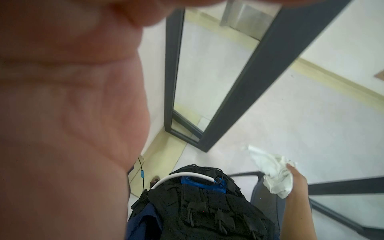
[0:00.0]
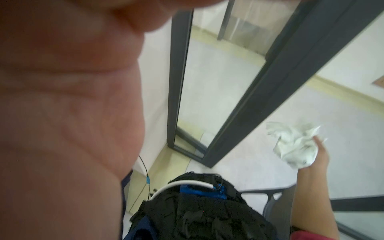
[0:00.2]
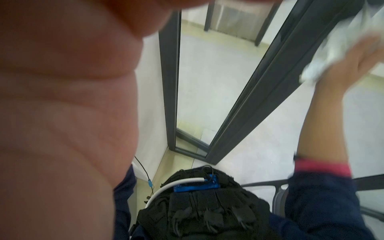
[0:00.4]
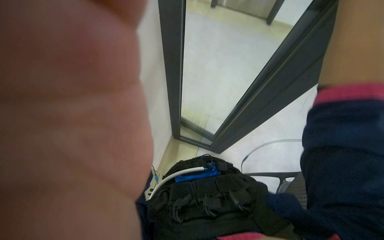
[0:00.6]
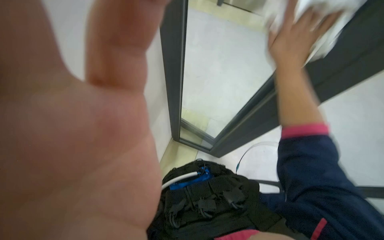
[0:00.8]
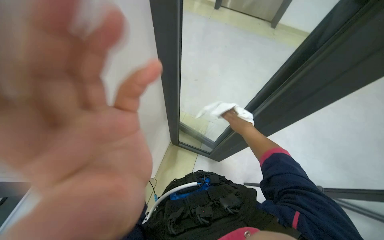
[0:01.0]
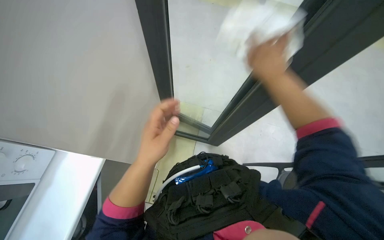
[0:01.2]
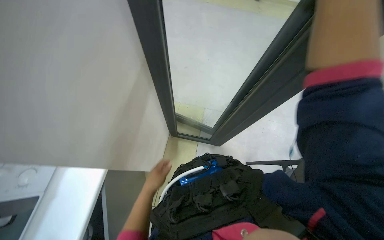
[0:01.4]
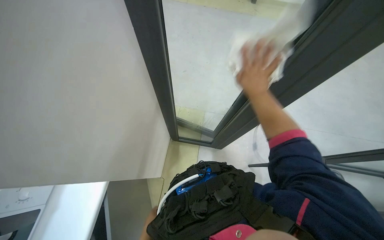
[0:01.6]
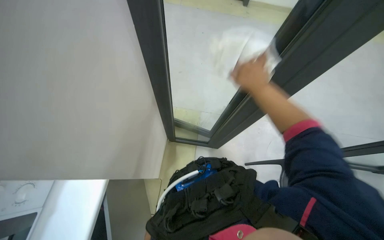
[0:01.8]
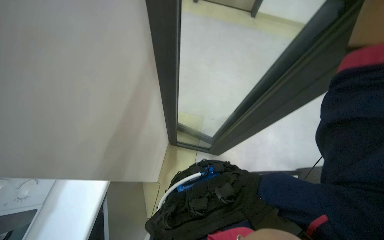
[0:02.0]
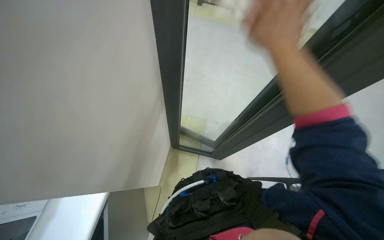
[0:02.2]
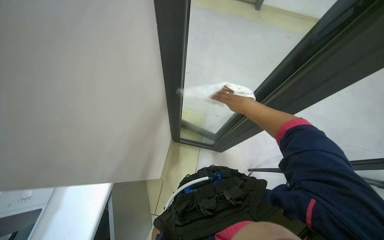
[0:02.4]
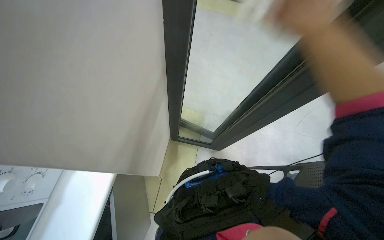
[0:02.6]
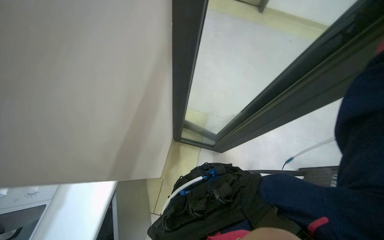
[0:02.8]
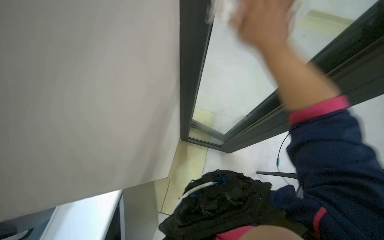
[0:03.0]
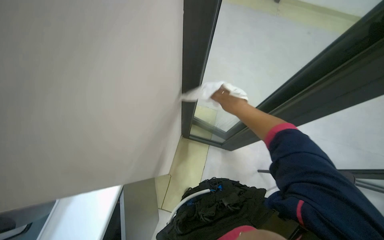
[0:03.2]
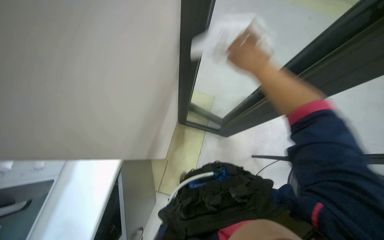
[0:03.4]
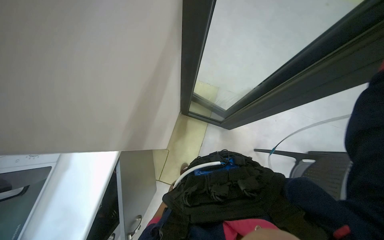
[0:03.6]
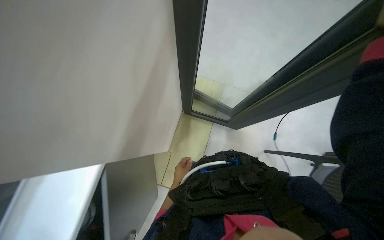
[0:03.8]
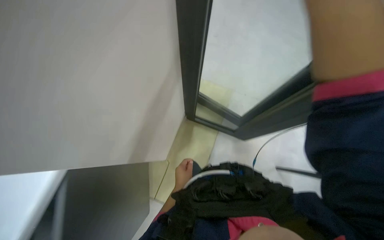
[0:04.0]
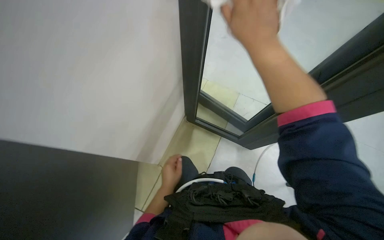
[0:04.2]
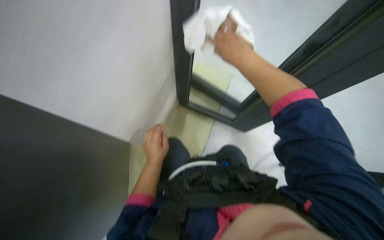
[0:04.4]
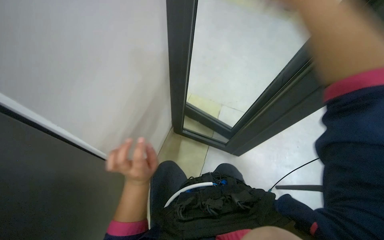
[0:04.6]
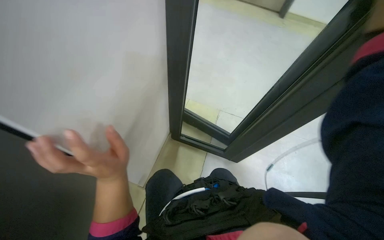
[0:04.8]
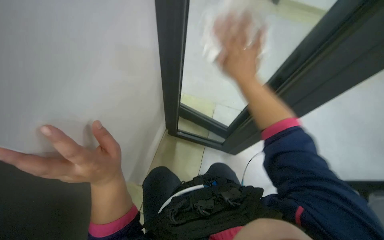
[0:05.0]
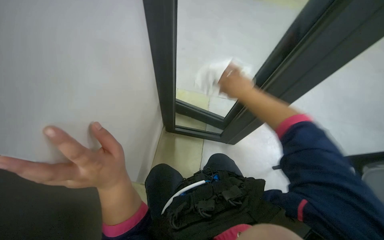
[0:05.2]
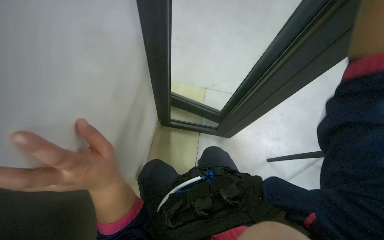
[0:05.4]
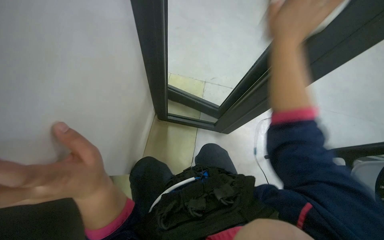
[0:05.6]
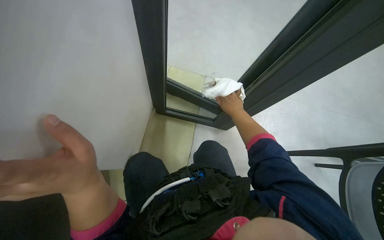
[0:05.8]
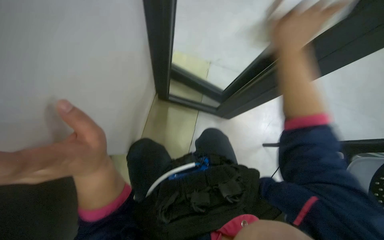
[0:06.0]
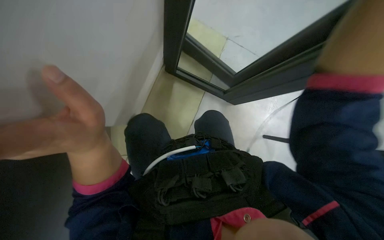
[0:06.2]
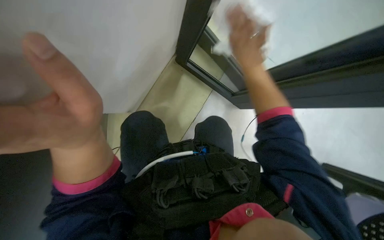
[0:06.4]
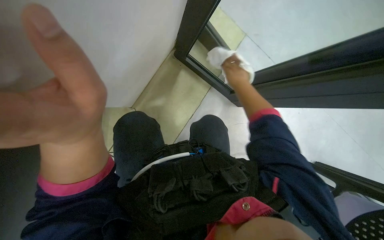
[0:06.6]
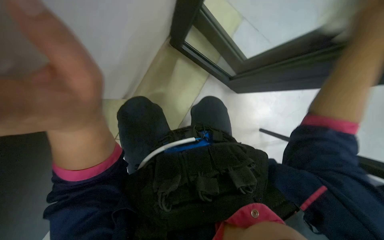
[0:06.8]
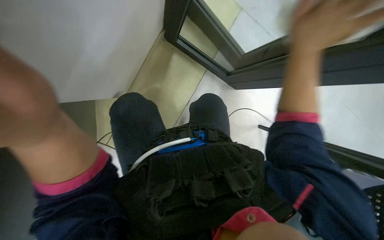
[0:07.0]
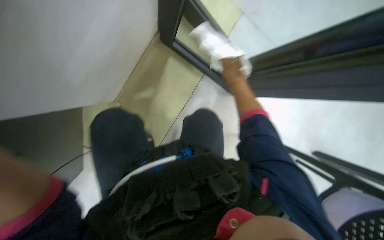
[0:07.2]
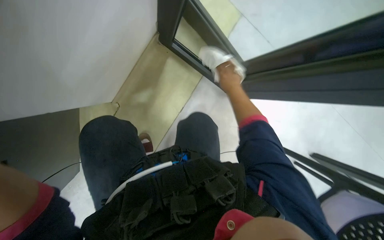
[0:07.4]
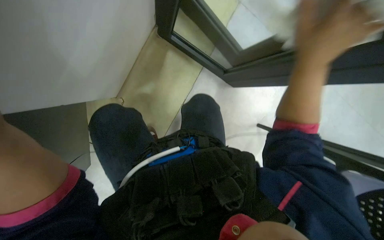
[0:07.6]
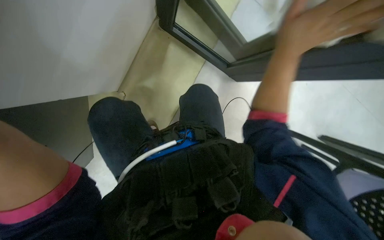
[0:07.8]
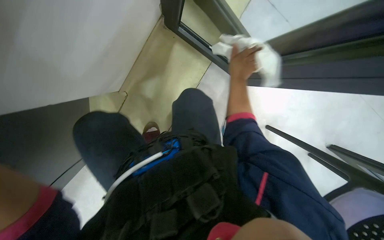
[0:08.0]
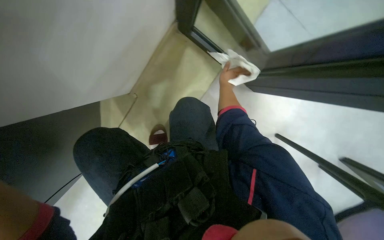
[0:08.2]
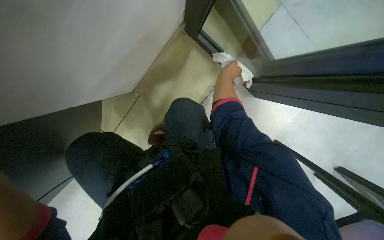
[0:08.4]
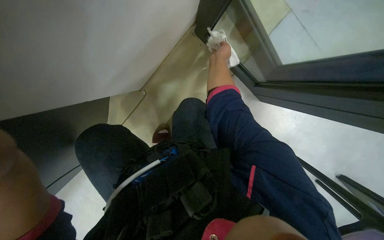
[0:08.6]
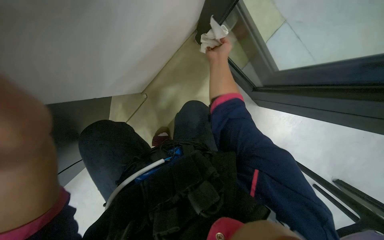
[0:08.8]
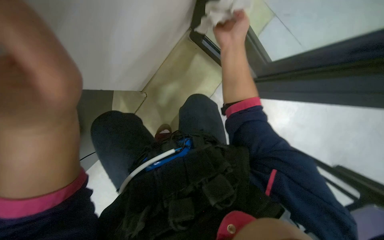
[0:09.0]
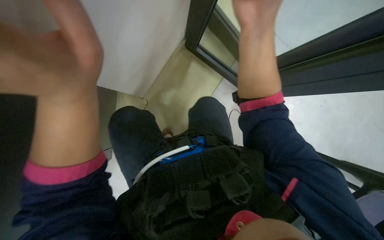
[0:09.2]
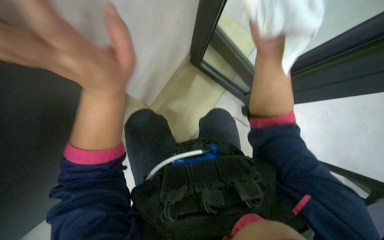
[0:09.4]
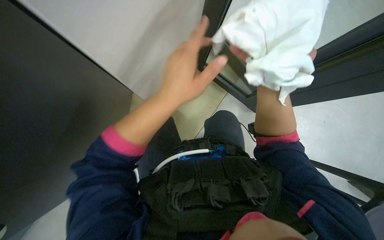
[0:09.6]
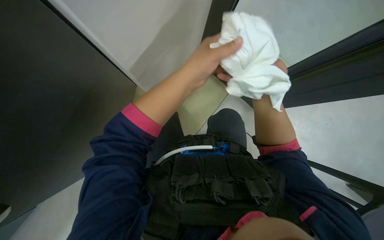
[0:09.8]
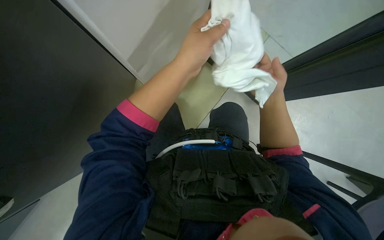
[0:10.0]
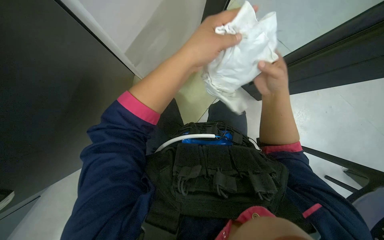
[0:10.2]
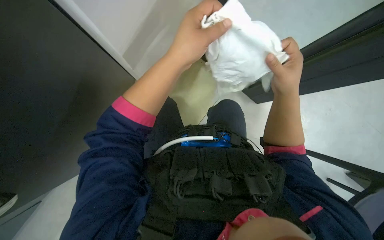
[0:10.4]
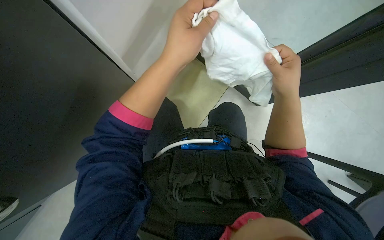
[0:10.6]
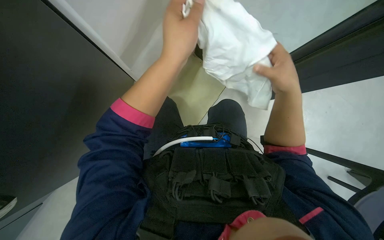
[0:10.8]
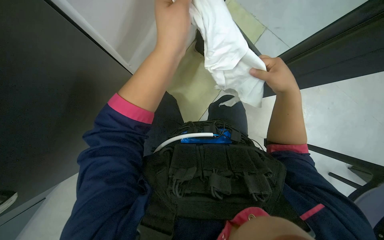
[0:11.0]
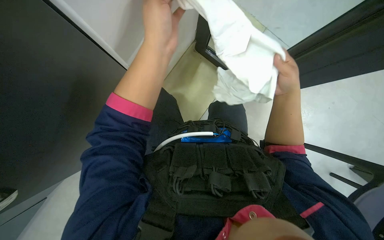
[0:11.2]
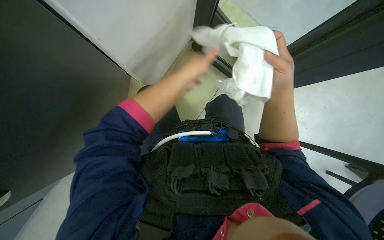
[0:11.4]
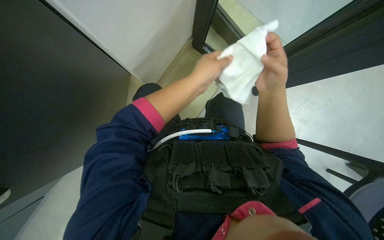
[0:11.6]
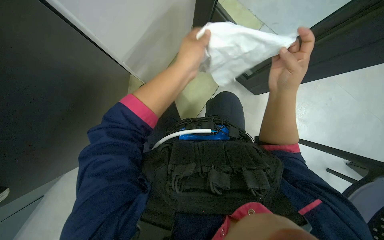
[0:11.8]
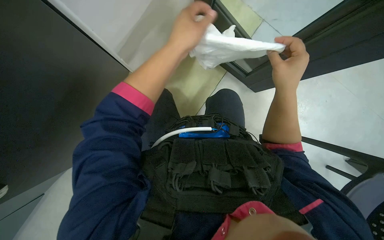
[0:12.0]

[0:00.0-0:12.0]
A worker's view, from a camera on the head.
Job: cleaning windows.
The whole recording: Cleaning glass partition. The worker wrings a cloth, then uses it and a spray bottle to clean the glass partition and nearby chairs.
0:00.0 to 0:01.6: Everything in view rotates some 40 degrees counterclockwise.
0:01.6 to 0:03.0: The right hand heads nearer to the camera and to the left, covering some 15 cm.
0:03.0 to 0:04.4: The camera travels about 40 cm.
0:04.4 to 0:06.0: The wearer looks approximately 15 degrees further downward. The left hand moves nearer to the camera, about 20 cm.
0:06.0 to 0:07.6: The wearer looks some 15 degrees further downward.
0:07.6 to 0:09.0: The right hand travels to the left and up the picture by approximately 15 cm, and travels farther from the camera and back again, about 20 cm each way.
0:09.0 to 0:10.4: The view tilts some 25 degrees downward. The right hand heads down the picture, covering about 15 cm.

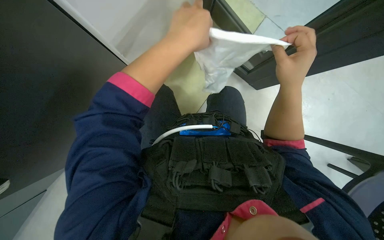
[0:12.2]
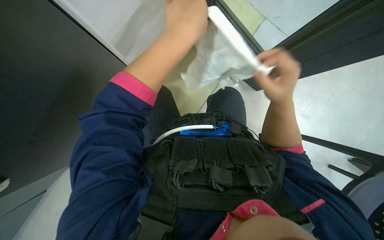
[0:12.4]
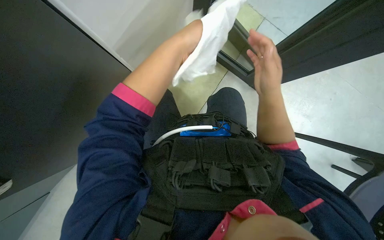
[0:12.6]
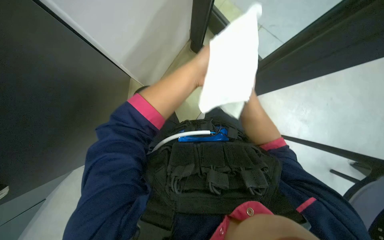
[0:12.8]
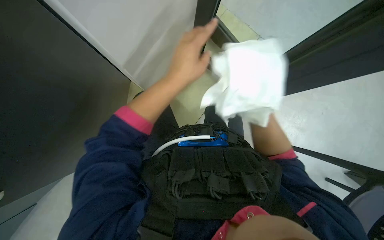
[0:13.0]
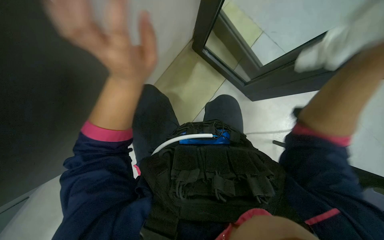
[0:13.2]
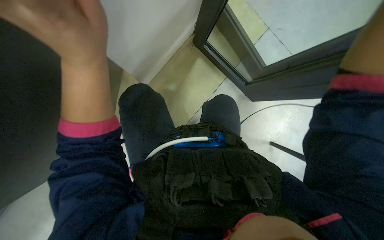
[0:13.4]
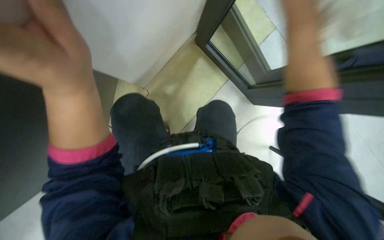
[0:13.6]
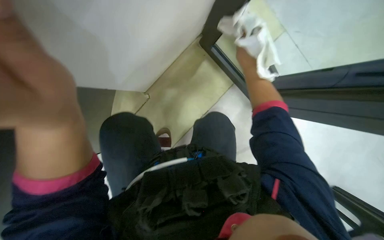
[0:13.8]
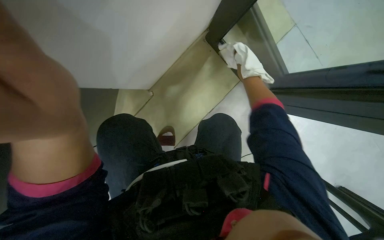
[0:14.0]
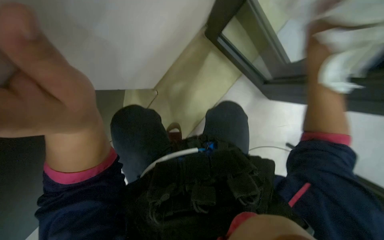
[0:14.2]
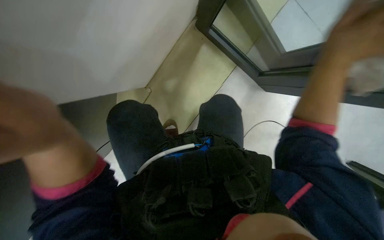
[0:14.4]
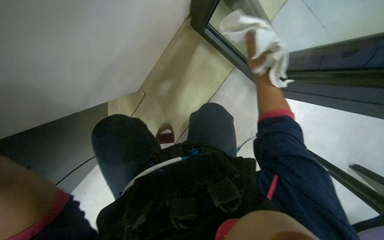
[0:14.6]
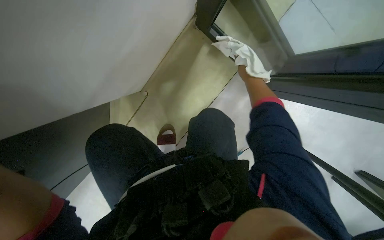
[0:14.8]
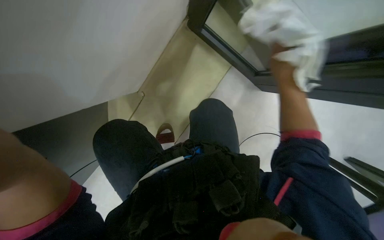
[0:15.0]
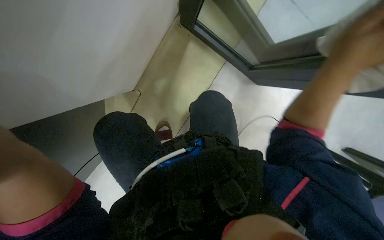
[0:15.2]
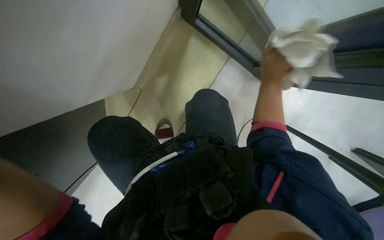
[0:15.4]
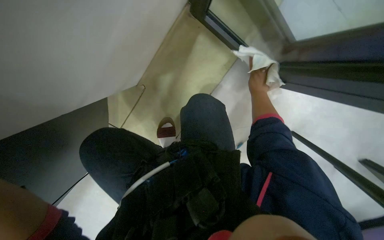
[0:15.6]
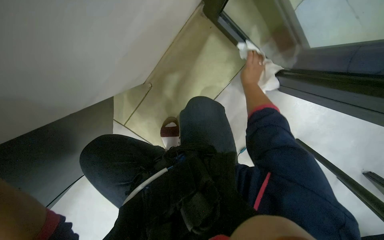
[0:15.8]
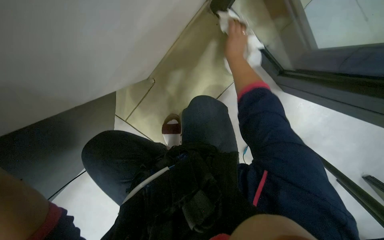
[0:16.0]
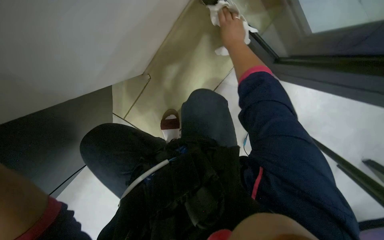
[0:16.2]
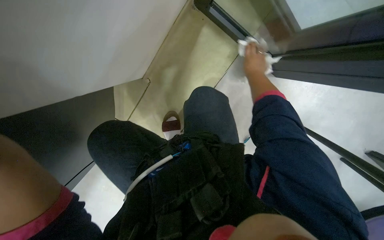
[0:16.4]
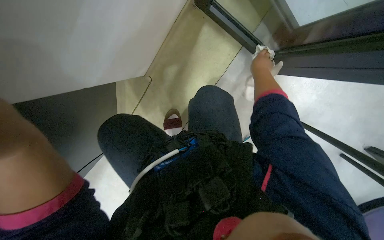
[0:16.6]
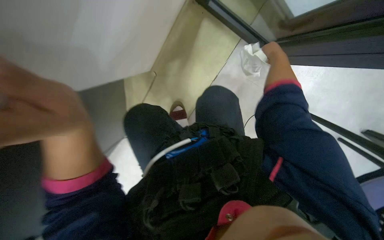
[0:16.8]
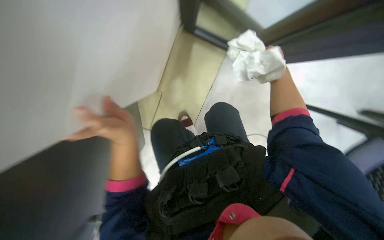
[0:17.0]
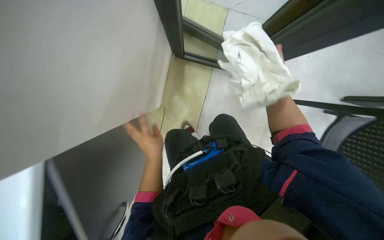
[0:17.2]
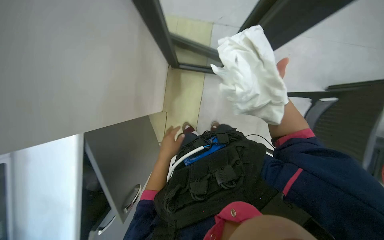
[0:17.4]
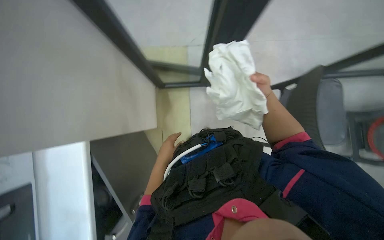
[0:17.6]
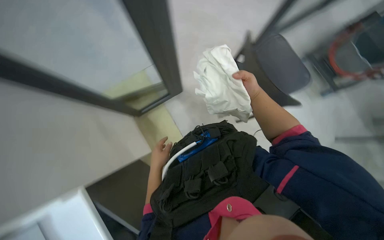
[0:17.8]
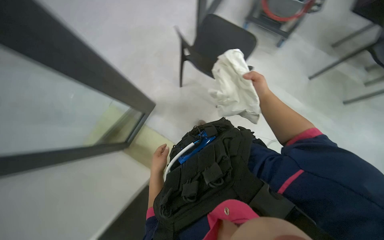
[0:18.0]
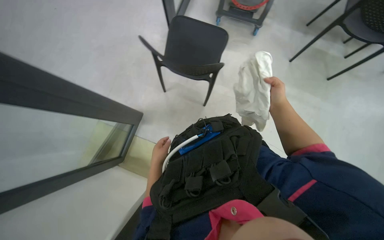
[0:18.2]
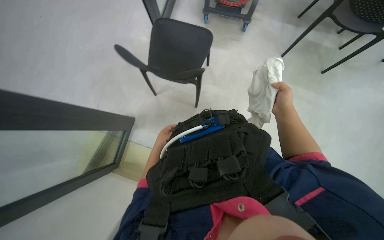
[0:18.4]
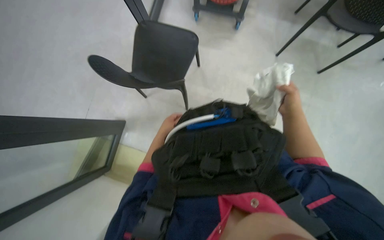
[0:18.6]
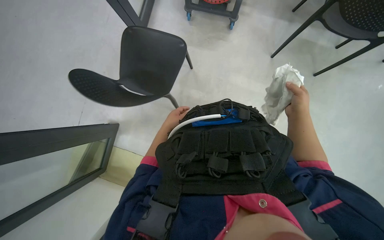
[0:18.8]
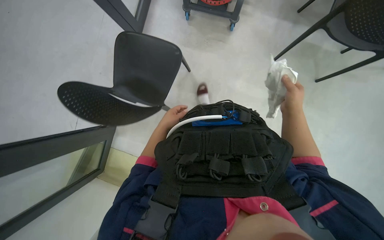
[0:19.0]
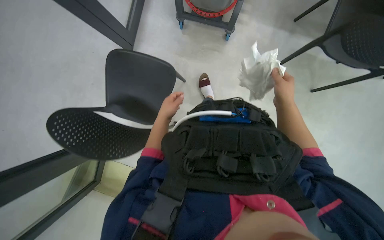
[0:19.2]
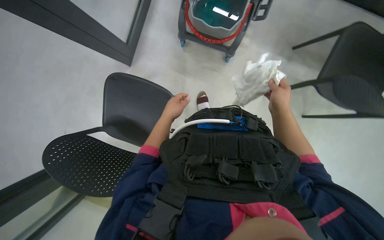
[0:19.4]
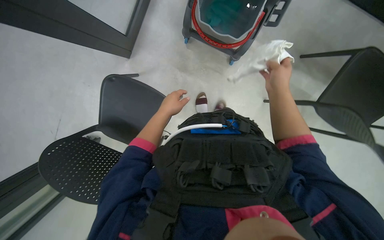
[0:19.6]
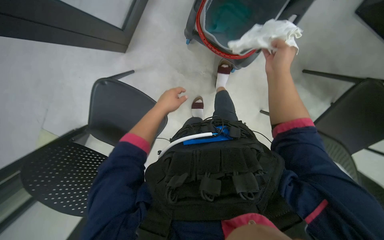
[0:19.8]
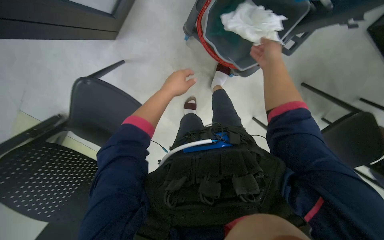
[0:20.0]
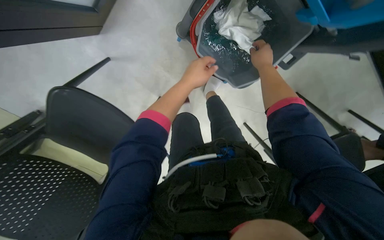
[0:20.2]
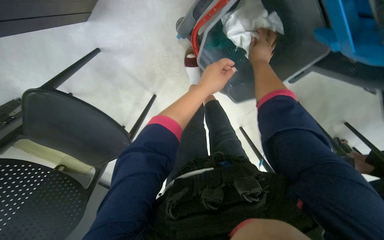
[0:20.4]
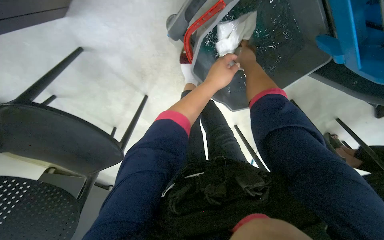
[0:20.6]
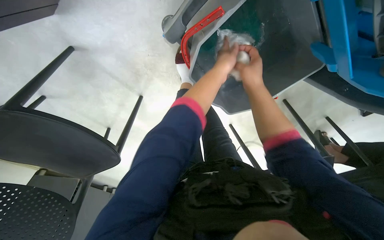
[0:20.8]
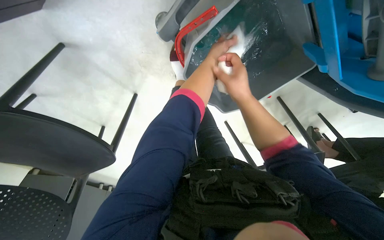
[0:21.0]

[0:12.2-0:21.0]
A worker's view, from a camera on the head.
Job: cleaning windows.
The whole recording: Cleaning glass partition. The worker wrings a cloth, then uses it and a spray bottle to clean the glass partition and nearby chairs.
0:12.2 to 0:13.6: The left hand shifts about 20 cm to the left and down the picture.
0:16.6 to 0:18.0: The right hand goes nearer and farther, approximately 15 cm each way, reversing 2 times.
0:18.0 to 0:19.6: The camera is carried approximately 40 cm.
0:19.6 to 0:21.0: The view tips downward by some 15 degrees. The right hand moves farther from the camera, about 15 cm, and moves roughly 30 cm up the picture and comes back. Meanwhile the left hand goes about 40 cm up the picture and to the right.
